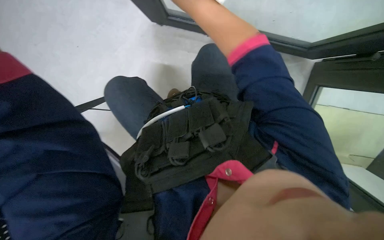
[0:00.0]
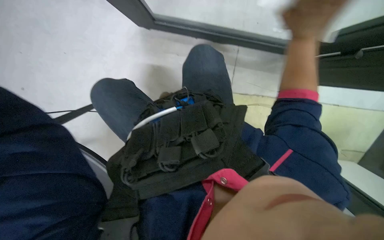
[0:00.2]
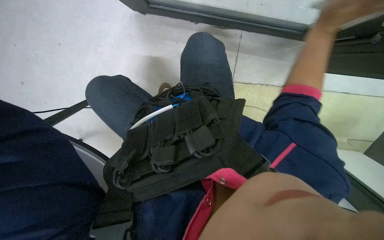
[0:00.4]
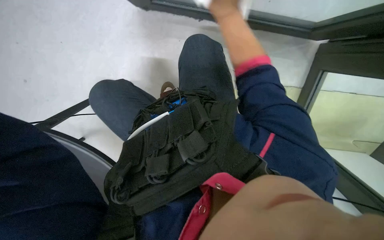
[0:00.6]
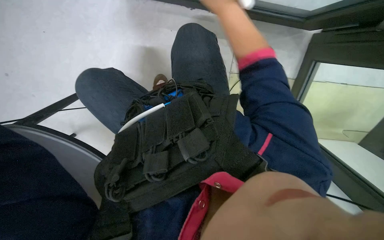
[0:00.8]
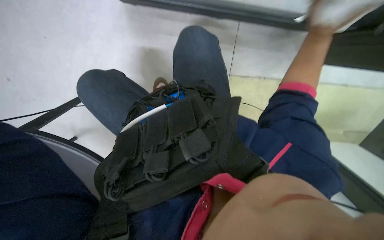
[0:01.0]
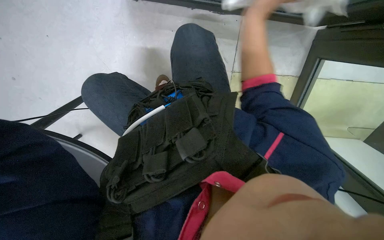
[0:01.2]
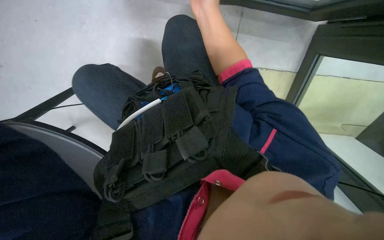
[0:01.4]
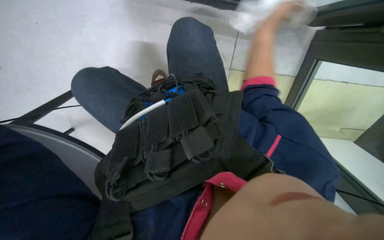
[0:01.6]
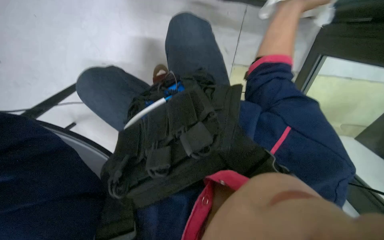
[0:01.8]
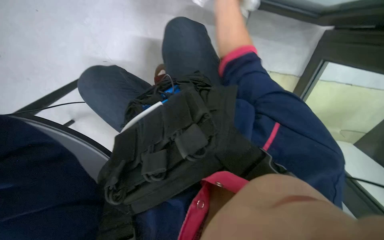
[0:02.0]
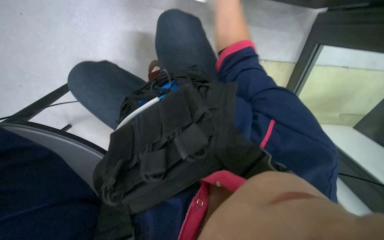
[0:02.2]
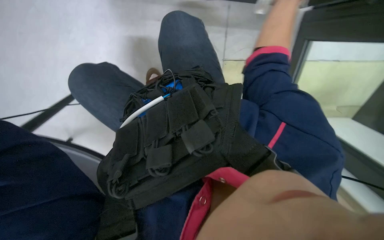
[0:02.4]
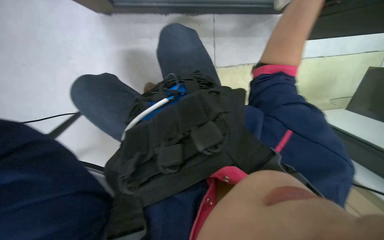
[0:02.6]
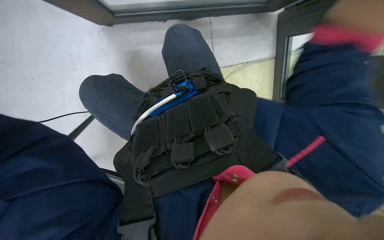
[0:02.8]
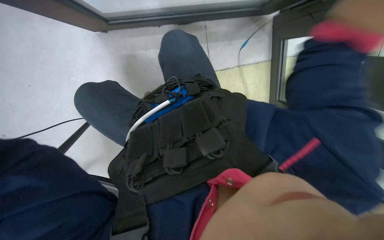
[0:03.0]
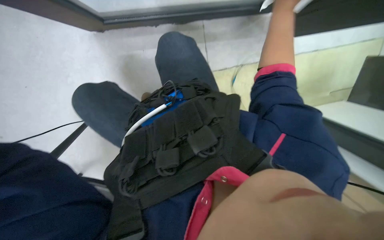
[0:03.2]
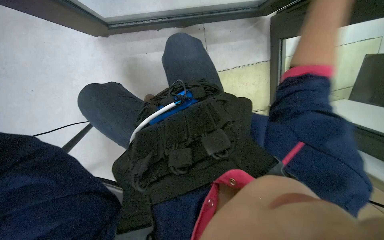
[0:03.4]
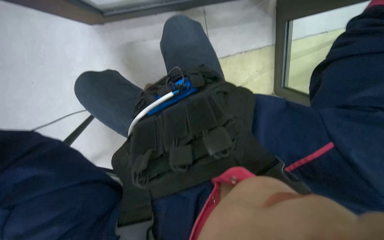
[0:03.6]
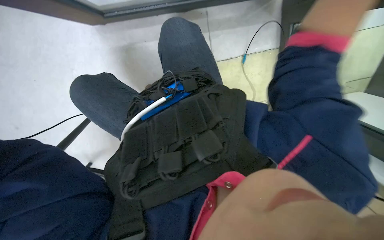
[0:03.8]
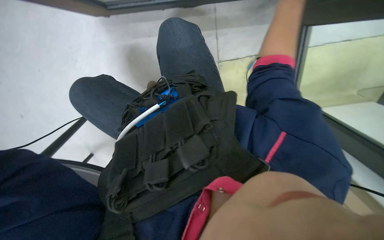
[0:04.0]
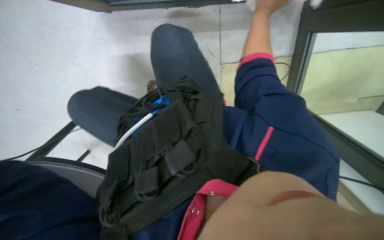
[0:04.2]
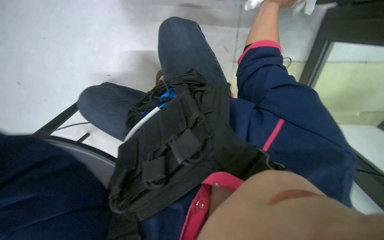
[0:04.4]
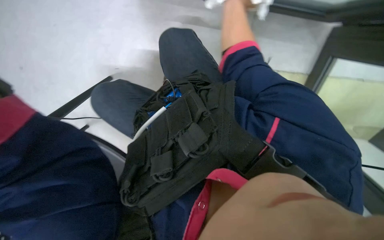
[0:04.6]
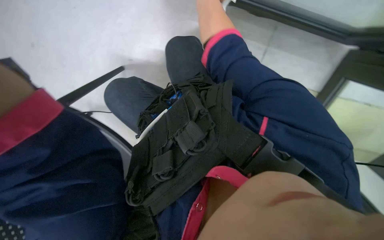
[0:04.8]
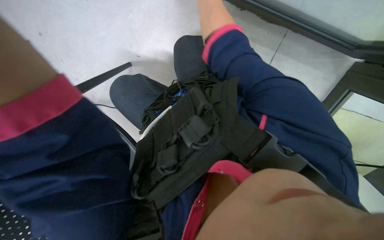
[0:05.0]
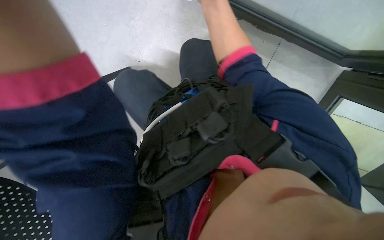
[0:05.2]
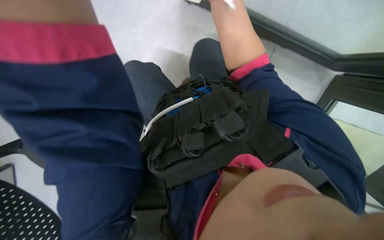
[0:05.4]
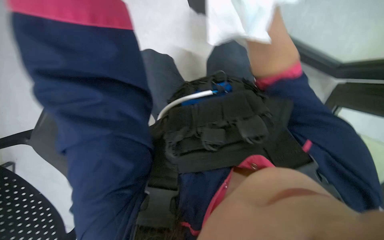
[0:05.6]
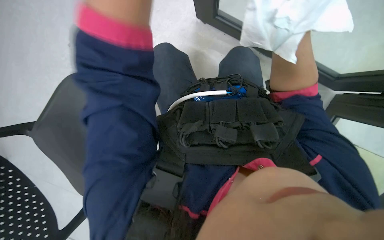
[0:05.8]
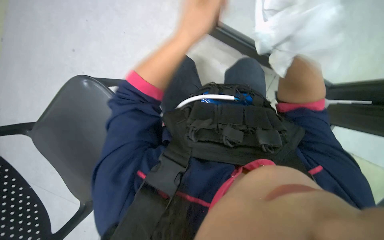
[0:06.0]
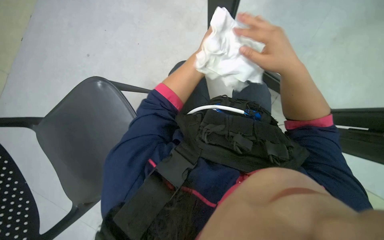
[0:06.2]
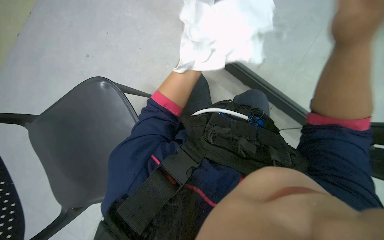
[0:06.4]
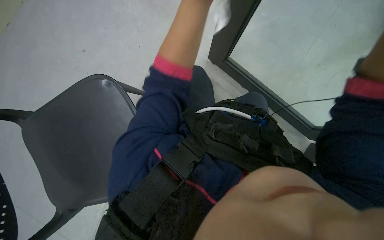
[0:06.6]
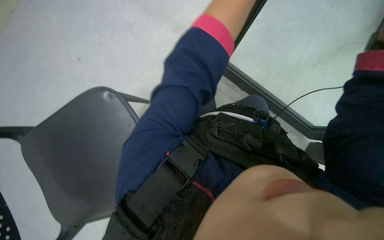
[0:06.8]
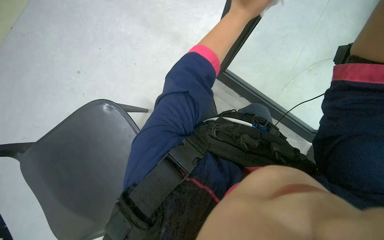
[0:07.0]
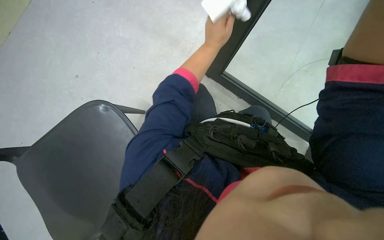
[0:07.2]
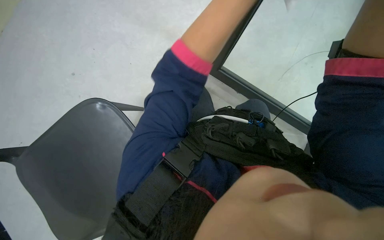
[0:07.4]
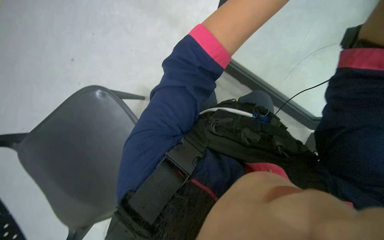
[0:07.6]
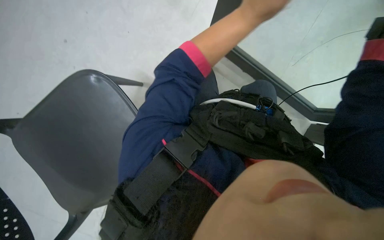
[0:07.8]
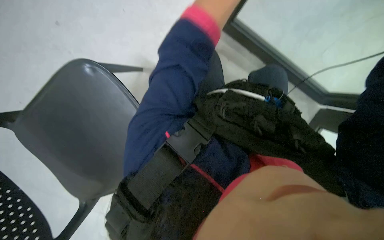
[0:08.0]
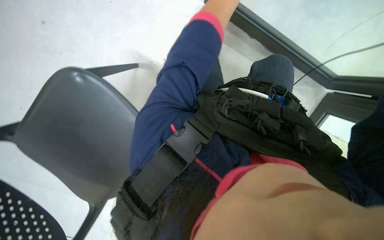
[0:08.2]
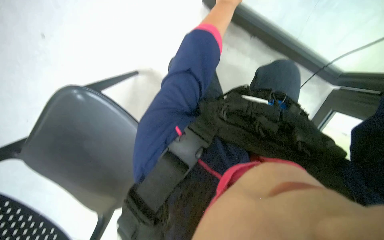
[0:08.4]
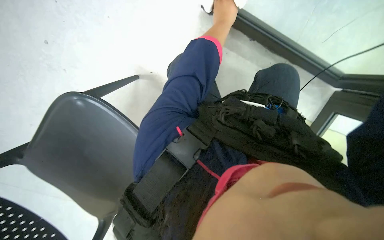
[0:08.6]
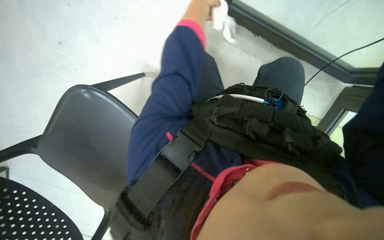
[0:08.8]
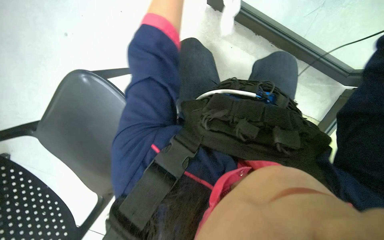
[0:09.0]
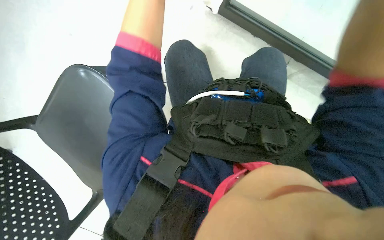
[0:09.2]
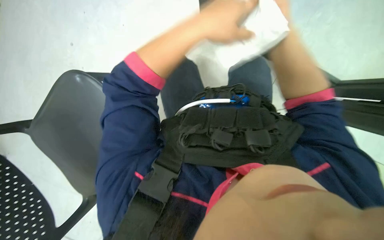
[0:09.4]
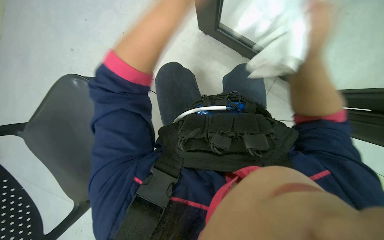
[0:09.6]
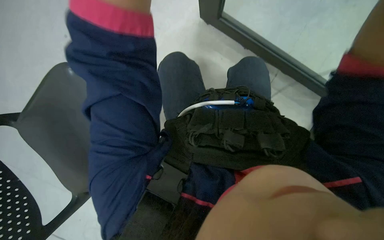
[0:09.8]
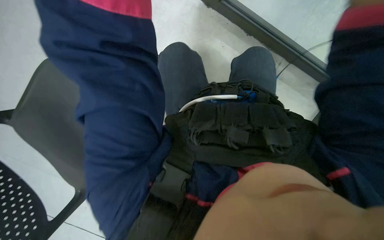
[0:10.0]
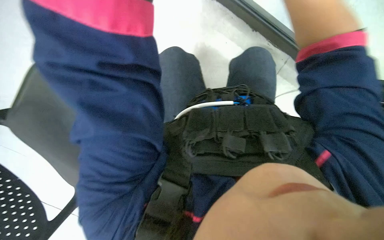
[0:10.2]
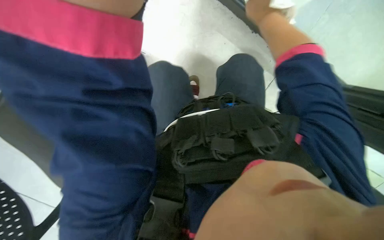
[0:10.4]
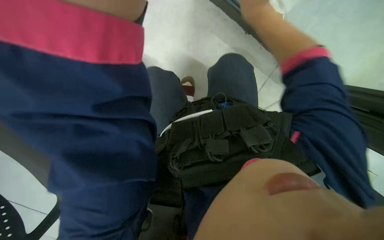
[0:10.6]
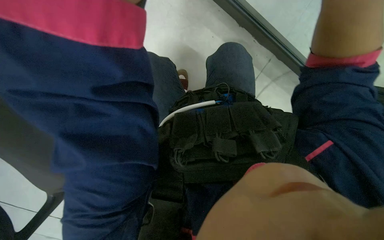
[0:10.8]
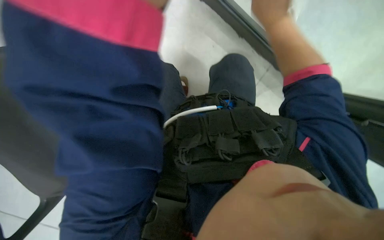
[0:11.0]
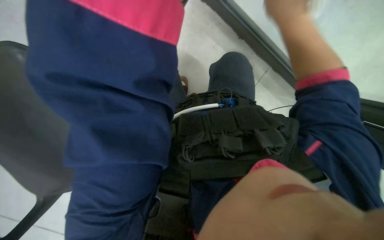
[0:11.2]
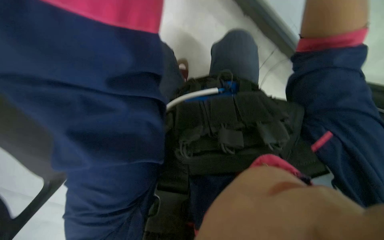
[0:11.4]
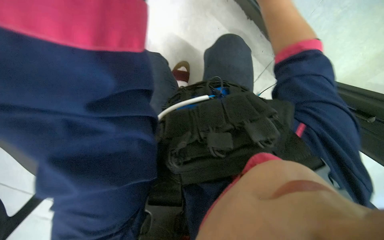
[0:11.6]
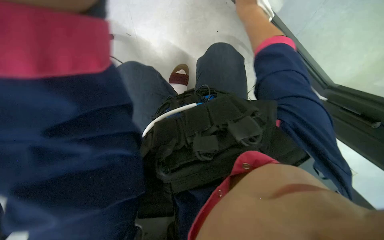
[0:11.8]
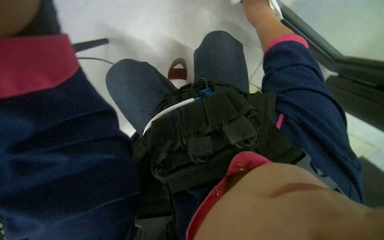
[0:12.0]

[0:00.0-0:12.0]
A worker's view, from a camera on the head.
Job: wiping surfaces.
The whole recording: Wiping glass partition. The worker wipes the glass partition with a white cloth.
0:04.4 to 0:06.0: The scene turns about 40 degrees clockwise in the picture.
0:07.6 to 0:09.0: The camera pitches downward, by approximately 15 degrees.

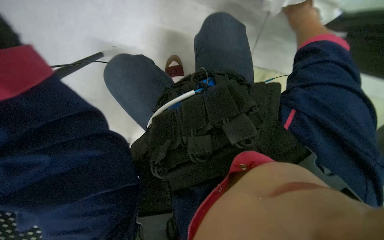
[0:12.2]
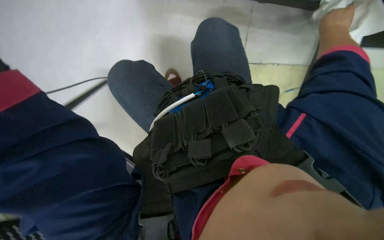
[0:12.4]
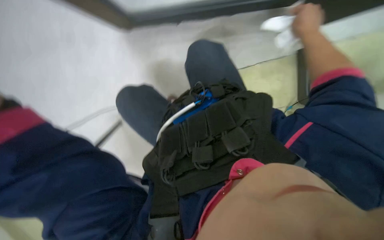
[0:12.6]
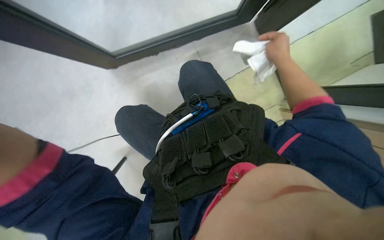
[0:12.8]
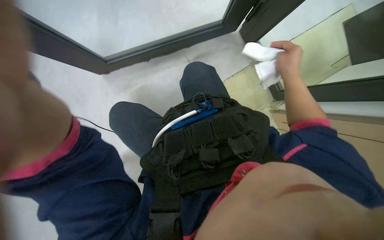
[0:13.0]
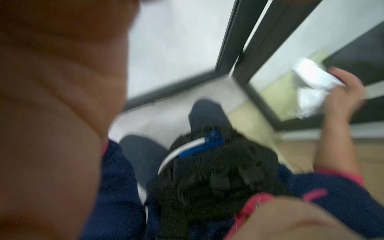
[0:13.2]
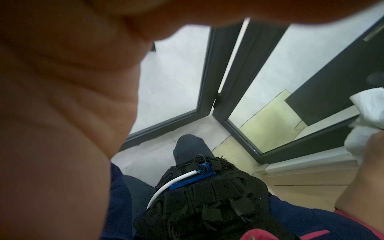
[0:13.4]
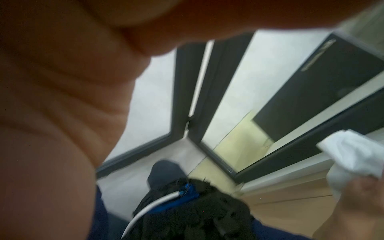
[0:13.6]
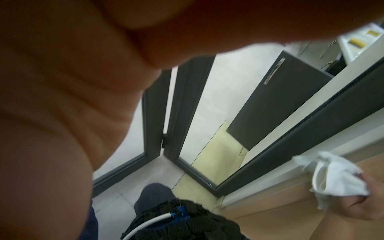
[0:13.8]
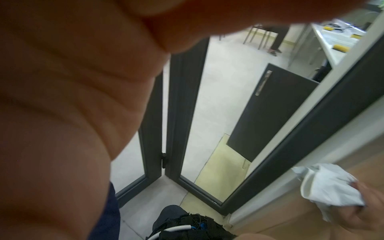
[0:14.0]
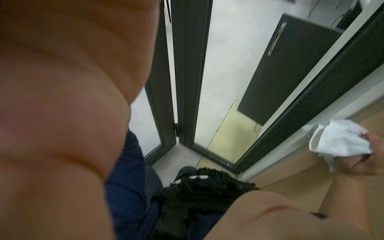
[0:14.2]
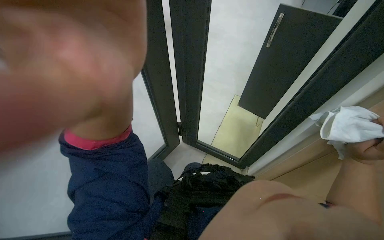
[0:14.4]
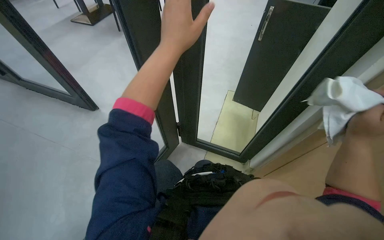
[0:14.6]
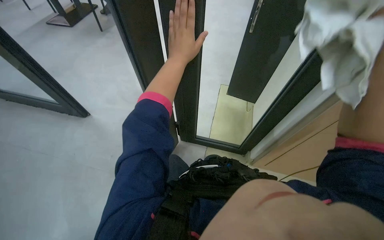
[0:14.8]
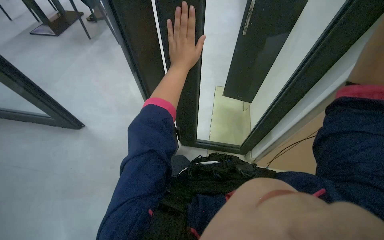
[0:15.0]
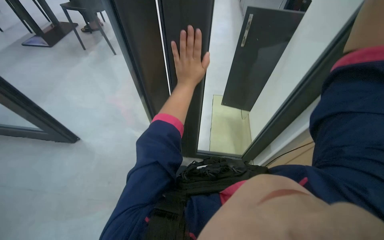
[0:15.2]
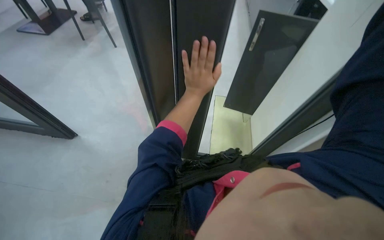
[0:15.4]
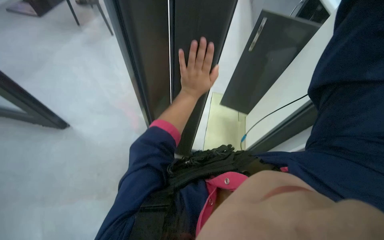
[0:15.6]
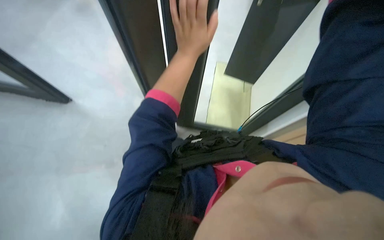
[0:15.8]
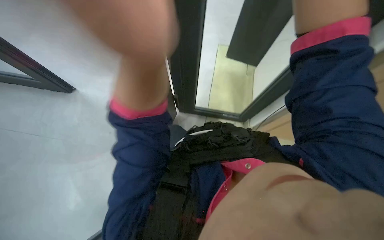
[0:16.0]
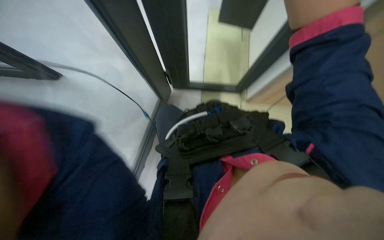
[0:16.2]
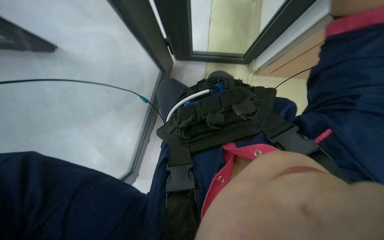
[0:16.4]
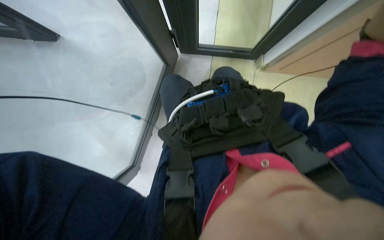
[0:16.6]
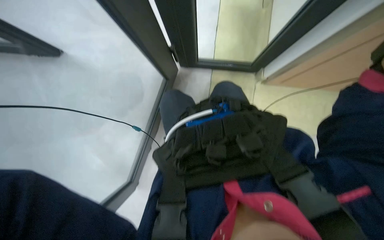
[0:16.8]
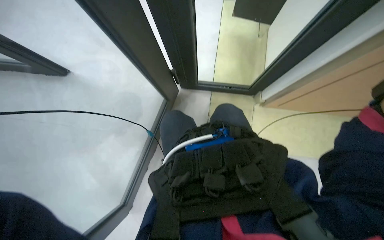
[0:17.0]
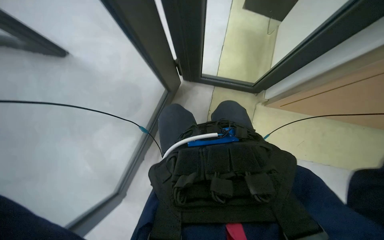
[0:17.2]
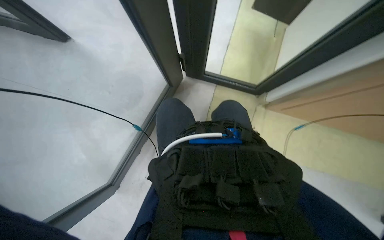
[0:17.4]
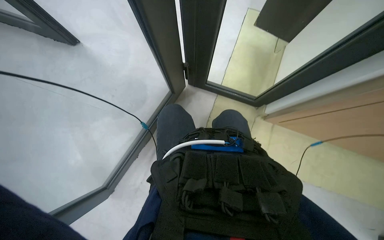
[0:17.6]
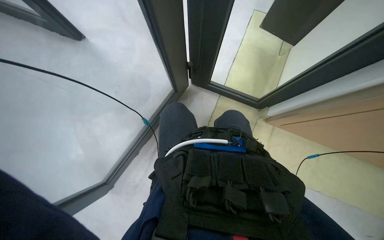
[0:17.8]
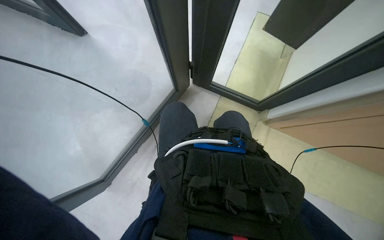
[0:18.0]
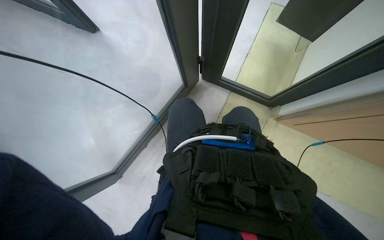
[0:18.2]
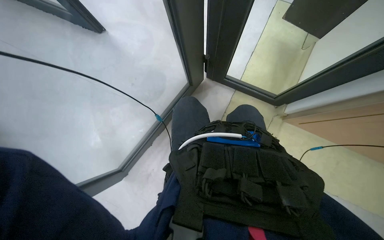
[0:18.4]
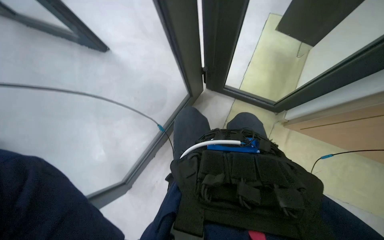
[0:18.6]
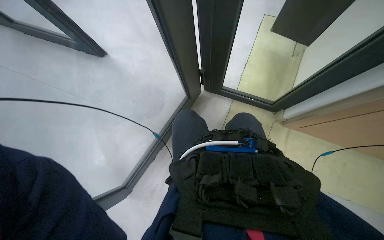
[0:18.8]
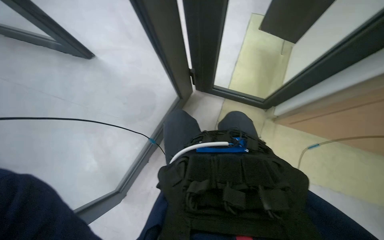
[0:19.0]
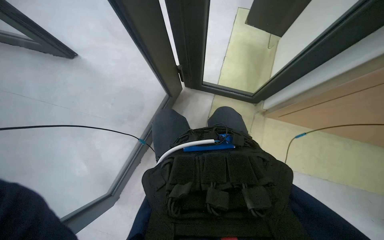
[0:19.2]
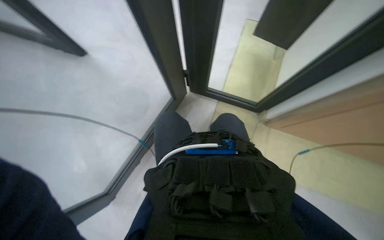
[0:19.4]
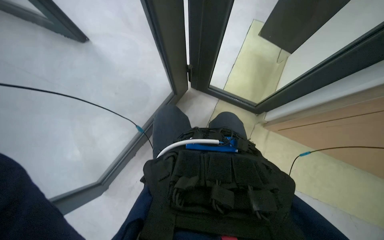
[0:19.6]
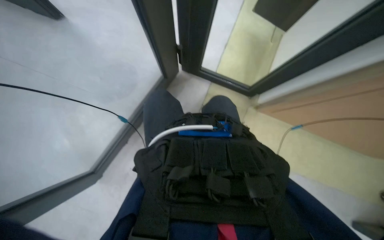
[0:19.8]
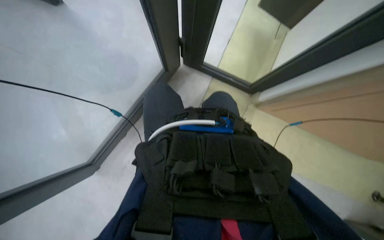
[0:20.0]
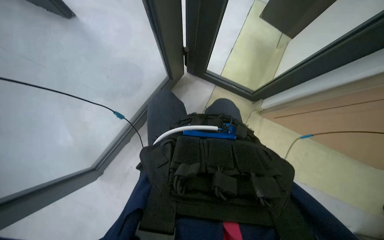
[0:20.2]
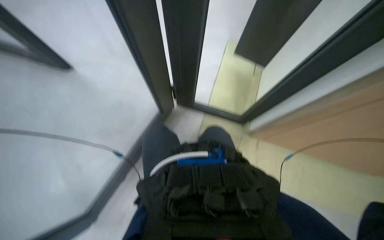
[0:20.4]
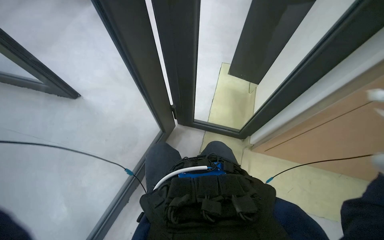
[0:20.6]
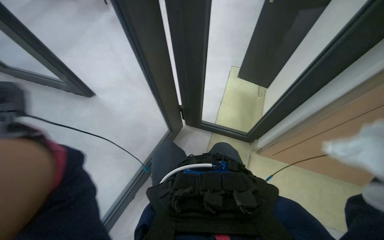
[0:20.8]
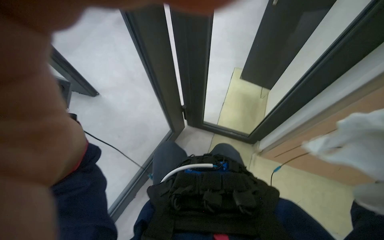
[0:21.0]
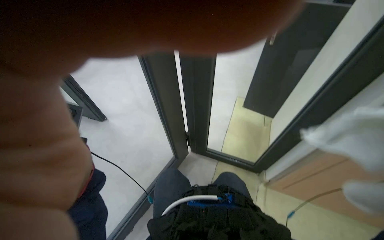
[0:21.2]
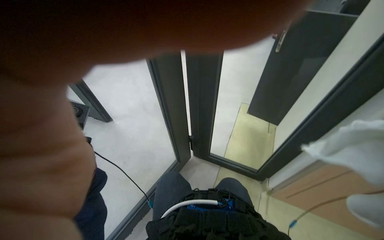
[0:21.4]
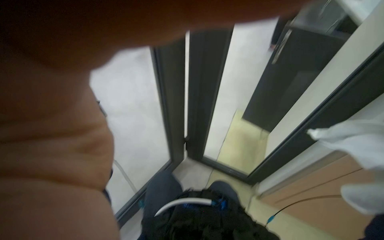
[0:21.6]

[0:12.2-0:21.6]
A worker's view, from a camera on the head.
Job: wiping surfaces.
The whole recording: Wiping glass partition. The worker wipes the glass partition with a white cloth.
0:12.2 to 0:13.8: The camera sweeps to the right, by some 30 degrees. The camera pitches upward, by approximately 50 degrees.
0:13.8 to 0:15.4: The scene rotates counterclockwise by roughly 25 degrees.
0:15.4 to 0:17.0: The camera pitches downward, by approximately 30 degrees.
0:20.0 to 0:21.6: The wearer looks approximately 35 degrees further upward.
